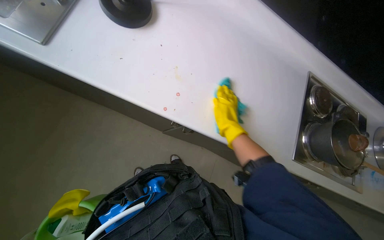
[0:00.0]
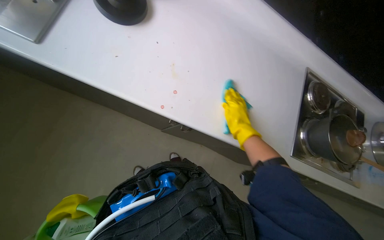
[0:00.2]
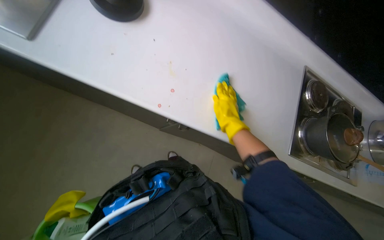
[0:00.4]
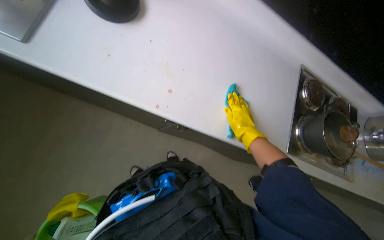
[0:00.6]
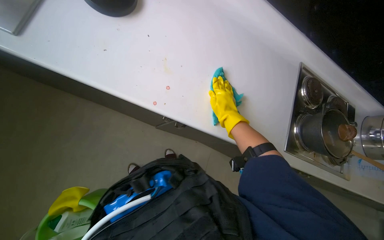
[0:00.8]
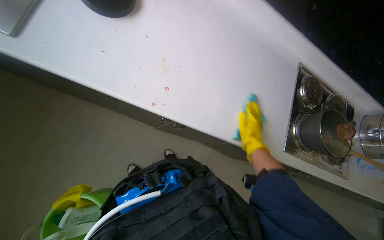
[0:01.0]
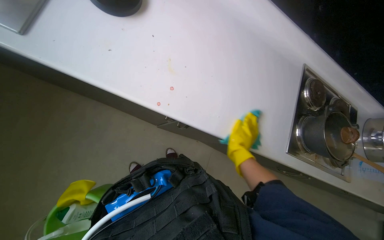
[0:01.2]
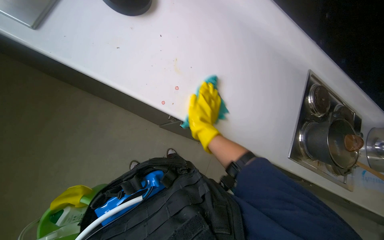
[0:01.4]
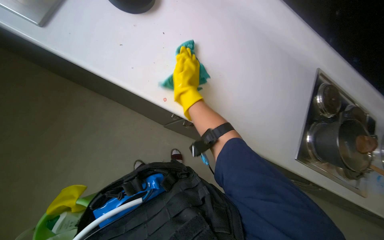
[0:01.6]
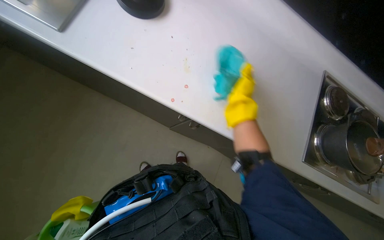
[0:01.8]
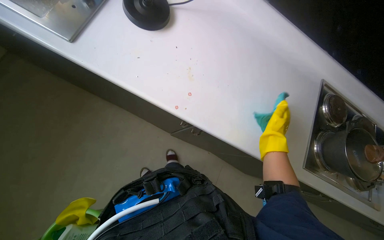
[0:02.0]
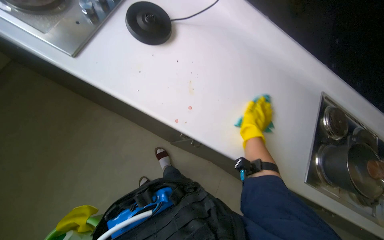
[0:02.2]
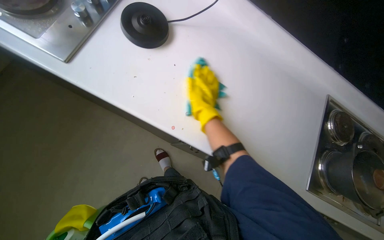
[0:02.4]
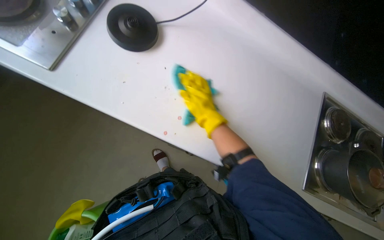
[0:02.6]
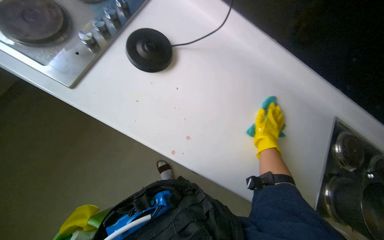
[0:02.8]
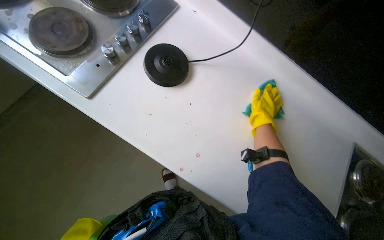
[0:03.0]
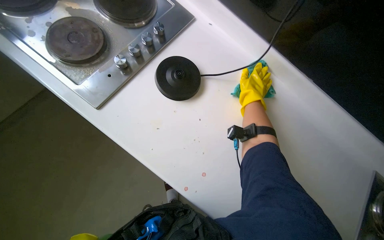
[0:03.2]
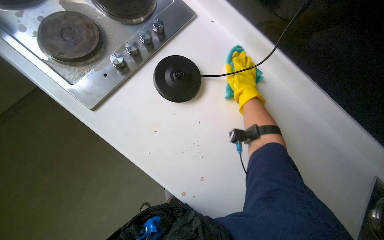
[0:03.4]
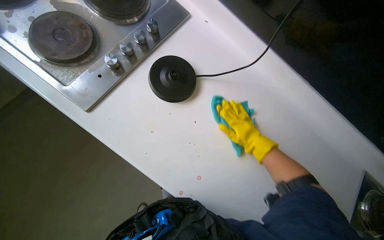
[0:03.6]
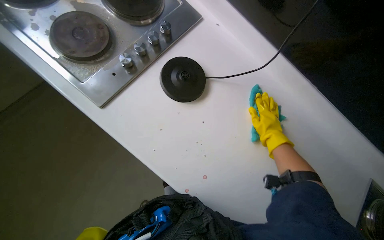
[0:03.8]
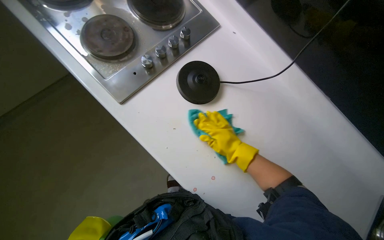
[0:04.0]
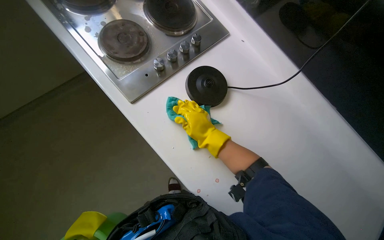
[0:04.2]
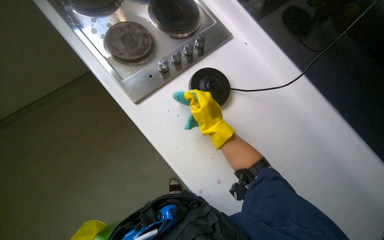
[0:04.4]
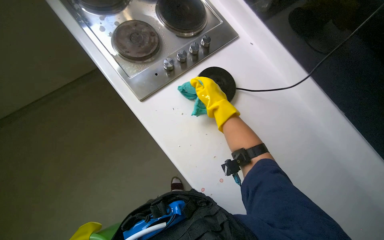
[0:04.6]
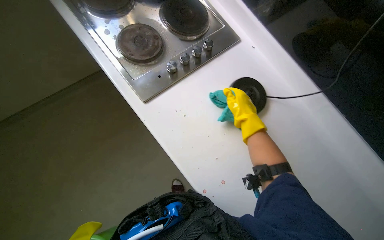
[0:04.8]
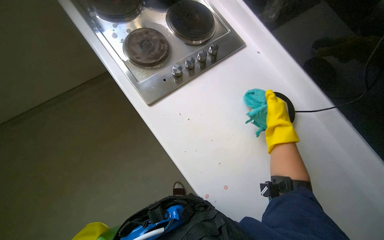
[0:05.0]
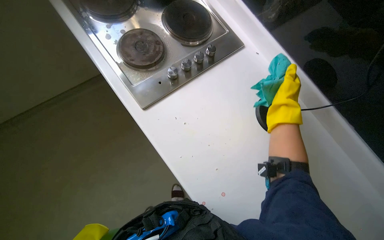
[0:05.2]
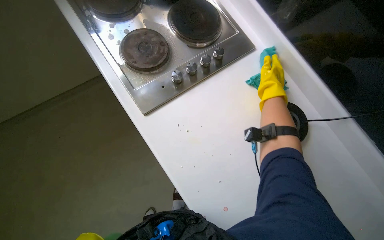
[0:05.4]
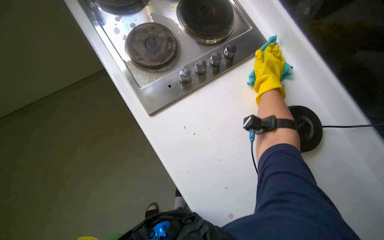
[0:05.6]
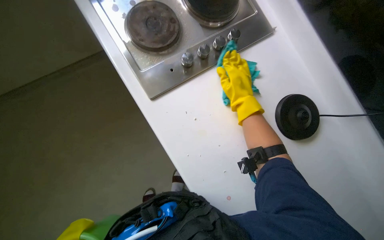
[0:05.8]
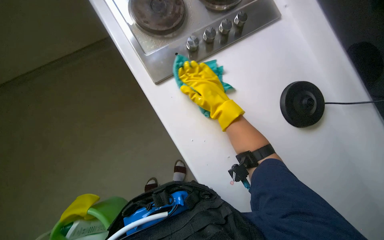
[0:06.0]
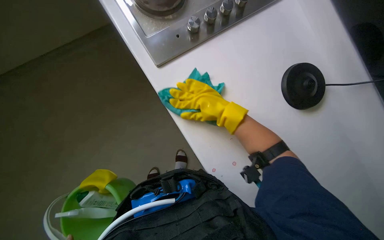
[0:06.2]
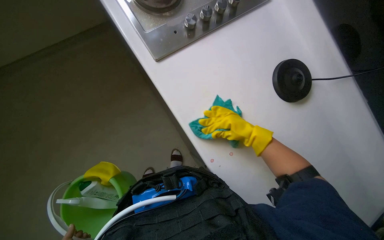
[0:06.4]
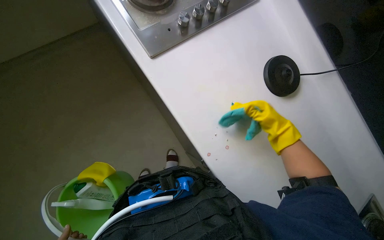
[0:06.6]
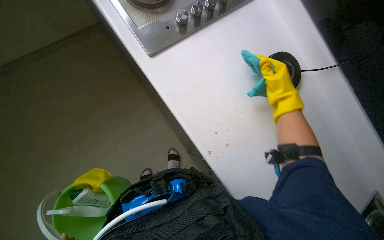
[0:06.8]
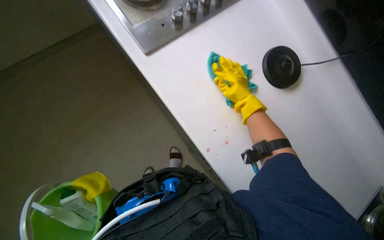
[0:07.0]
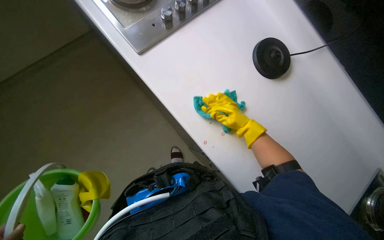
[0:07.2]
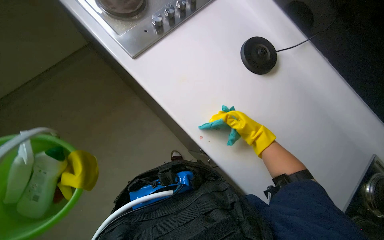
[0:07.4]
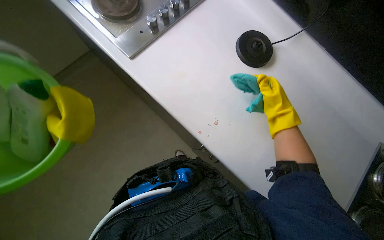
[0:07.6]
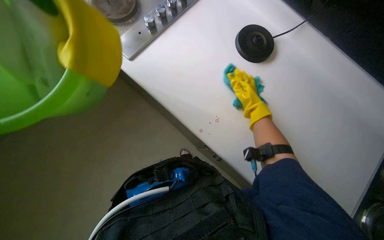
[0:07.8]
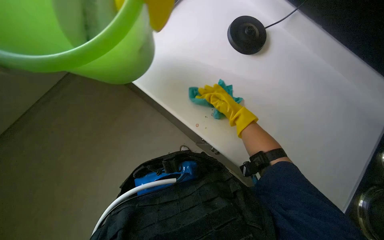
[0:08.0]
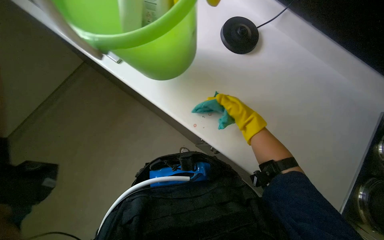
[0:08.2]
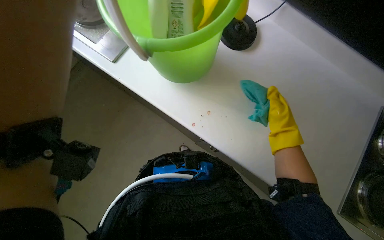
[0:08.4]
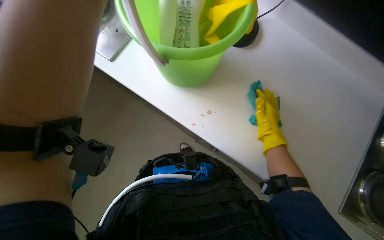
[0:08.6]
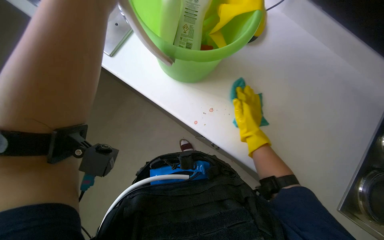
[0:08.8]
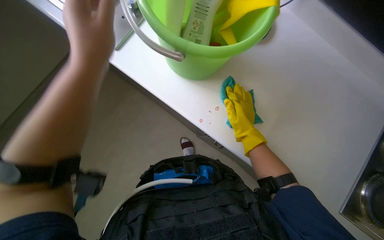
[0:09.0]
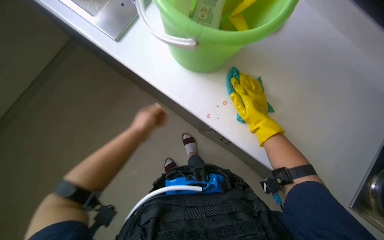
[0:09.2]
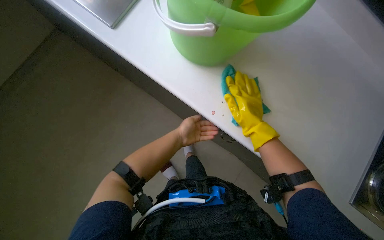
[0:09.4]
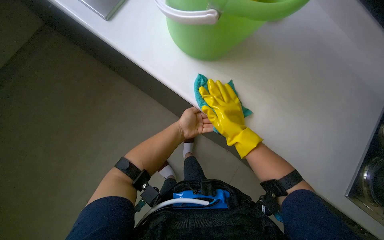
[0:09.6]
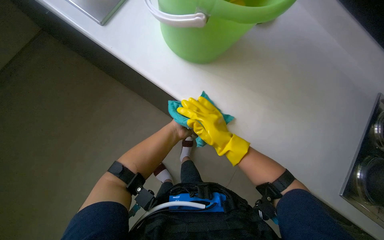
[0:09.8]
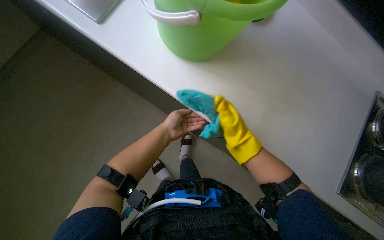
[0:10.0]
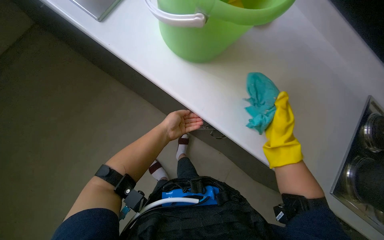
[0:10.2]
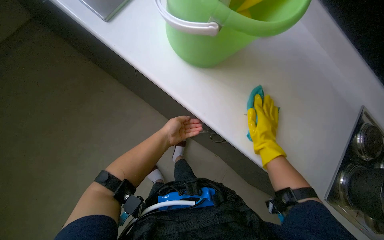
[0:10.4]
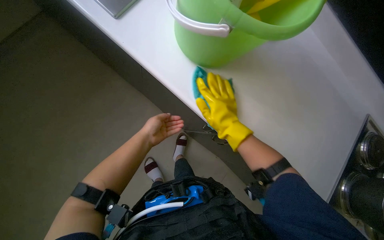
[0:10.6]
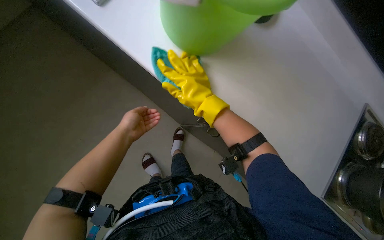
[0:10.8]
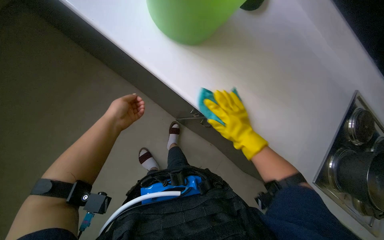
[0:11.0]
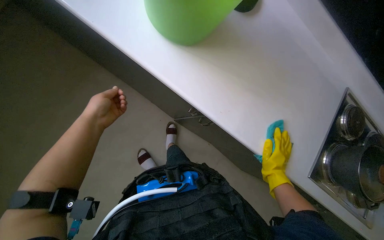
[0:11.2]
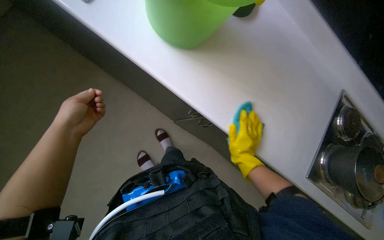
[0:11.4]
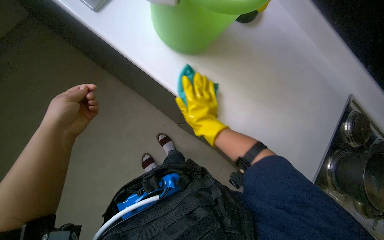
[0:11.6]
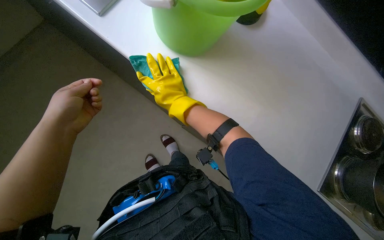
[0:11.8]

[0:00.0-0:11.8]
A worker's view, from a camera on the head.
Job: cleaning kitchen.
The whole recording: Cleaning kitchen sink and counter. The worker scrubs the kitchen sink and wipes the counter with a cloth.
0:00.0 to 0:01.4: The right hand moves to the left, some 10 cm.
0:01.4 to 0:03.0: The right hand swings left and right, approximately 30 cm each way, with 2 reversals.
0:03.0 to 0:04.4: The right hand moves left and right over some 20 cm, changing direction 2 times.
0:04.4 to 0:06.0: The right hand reaches some 20 cm to the right, then returns.
0:06.0 to 0:07.4: The right hand goes some 30 cm down the picture and to the right.
0:07.4 to 0:08.8: The right hand goes to the left and returns, approximately 5 cm each way.
0:08.8 to 0:10.4: The right hand swings left and right, some 20 cm each way, with 2 reversals.
0:10.4 to 0:11.8: The left hand shifts some 20 cm nearer to the camera and to the left; the right hand goes left and right, about 30 cm each way, reversing 2 times.
